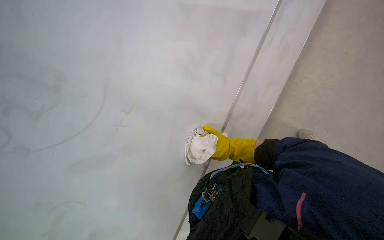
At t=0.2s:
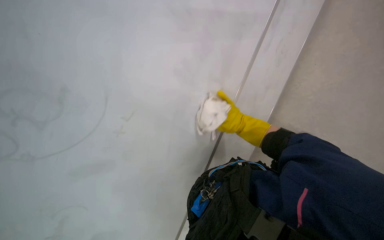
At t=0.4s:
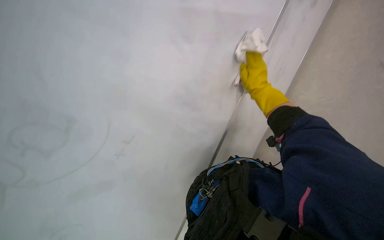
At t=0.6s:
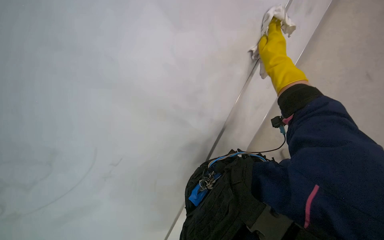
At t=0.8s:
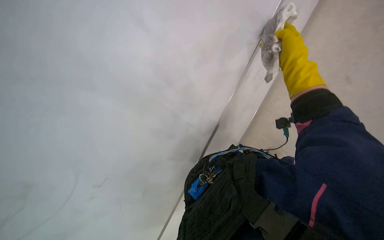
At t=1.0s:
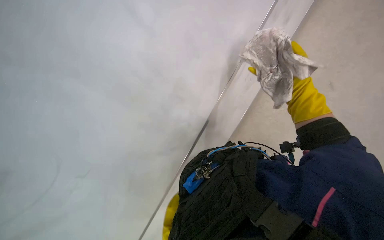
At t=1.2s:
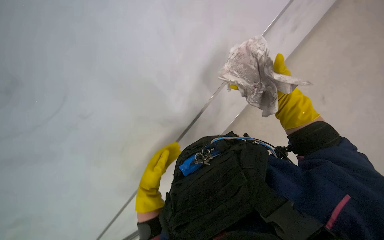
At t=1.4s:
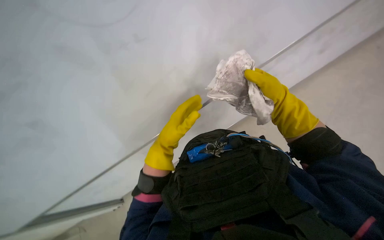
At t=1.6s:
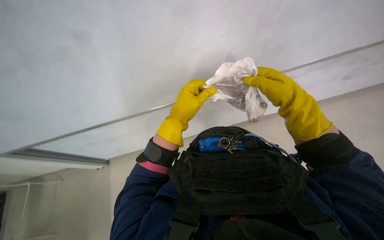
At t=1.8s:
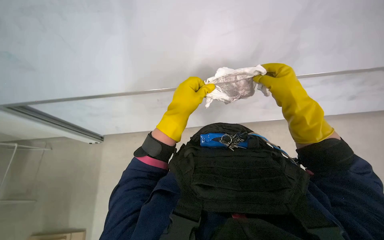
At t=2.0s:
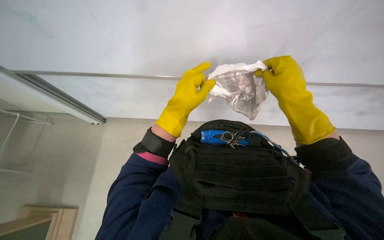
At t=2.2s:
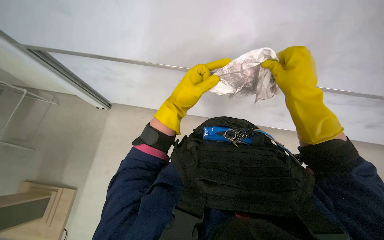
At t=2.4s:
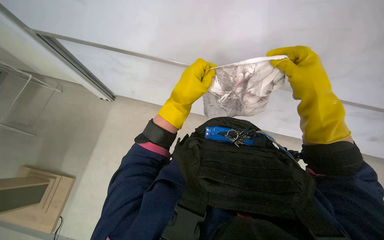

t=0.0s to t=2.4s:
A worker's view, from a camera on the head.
Job: wiping surfaces.
The whole recording: Wiping whiteboard. The worker wipes the whiteboard clean with a cloth.
t=1.2s to t=2.4s: The wearer looks approximately 15 degrees further to the left.

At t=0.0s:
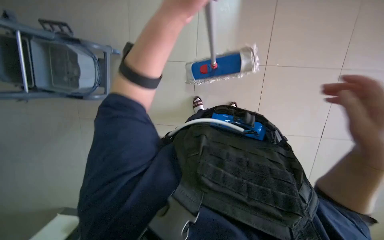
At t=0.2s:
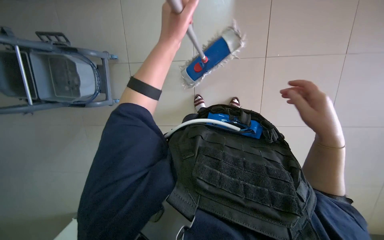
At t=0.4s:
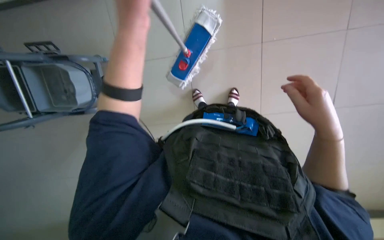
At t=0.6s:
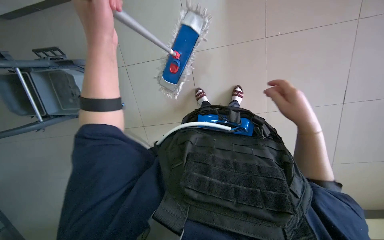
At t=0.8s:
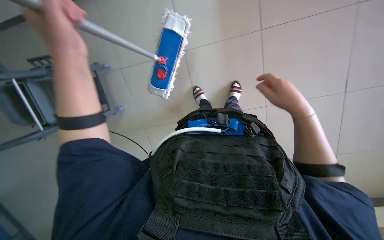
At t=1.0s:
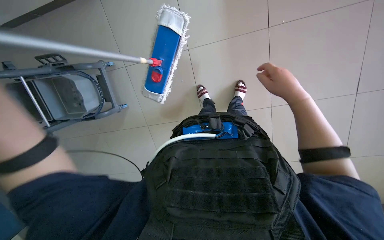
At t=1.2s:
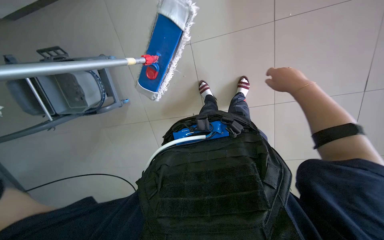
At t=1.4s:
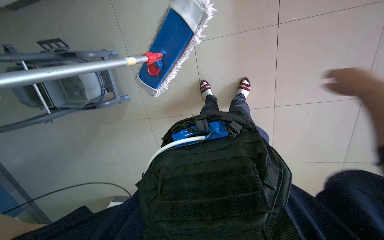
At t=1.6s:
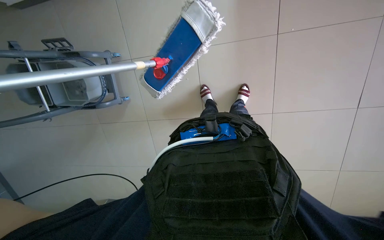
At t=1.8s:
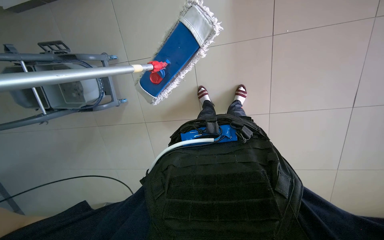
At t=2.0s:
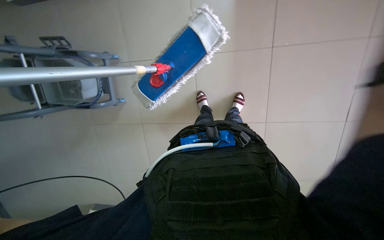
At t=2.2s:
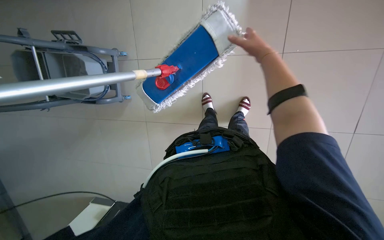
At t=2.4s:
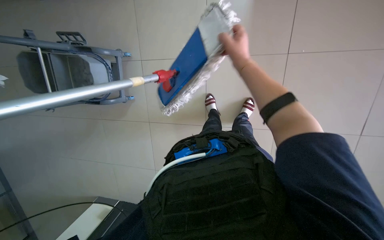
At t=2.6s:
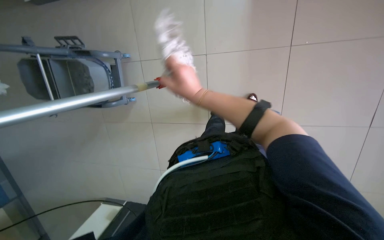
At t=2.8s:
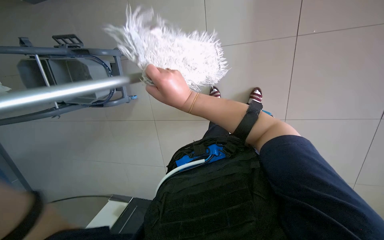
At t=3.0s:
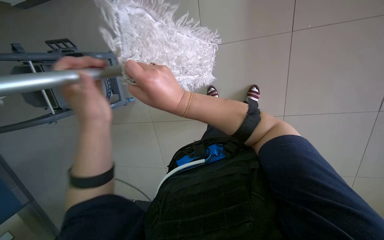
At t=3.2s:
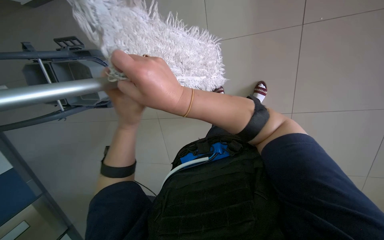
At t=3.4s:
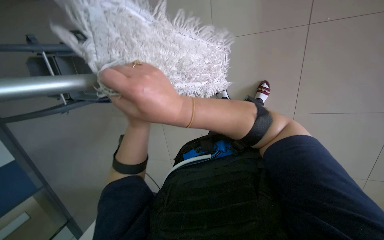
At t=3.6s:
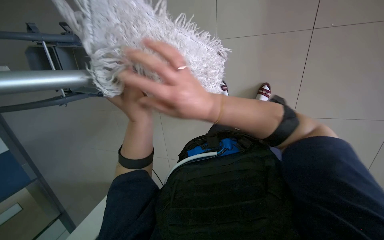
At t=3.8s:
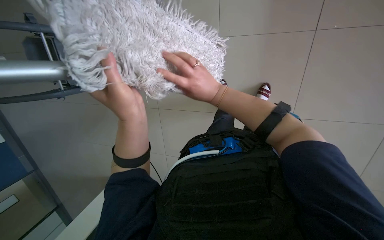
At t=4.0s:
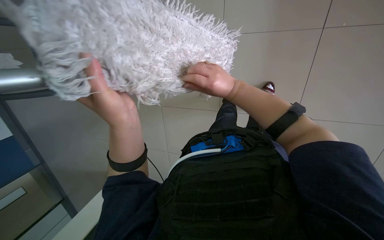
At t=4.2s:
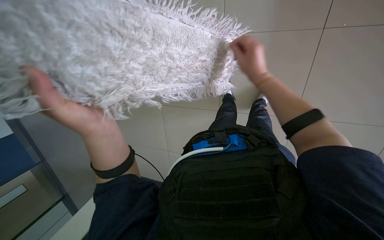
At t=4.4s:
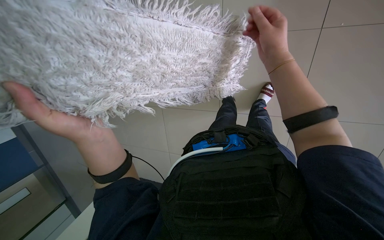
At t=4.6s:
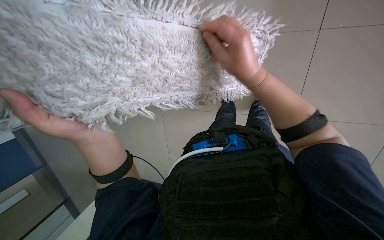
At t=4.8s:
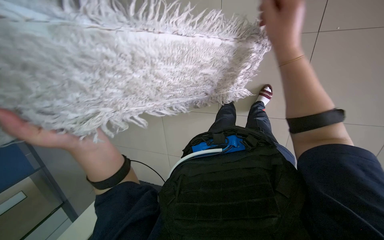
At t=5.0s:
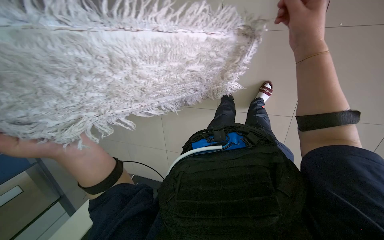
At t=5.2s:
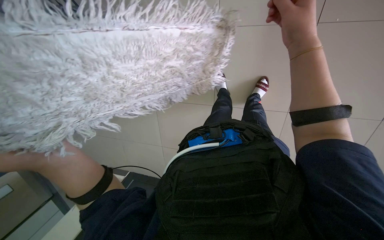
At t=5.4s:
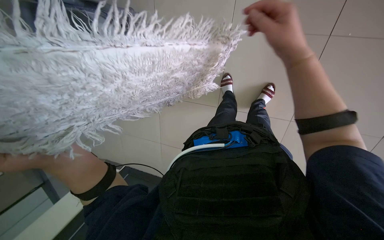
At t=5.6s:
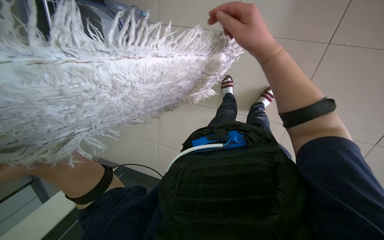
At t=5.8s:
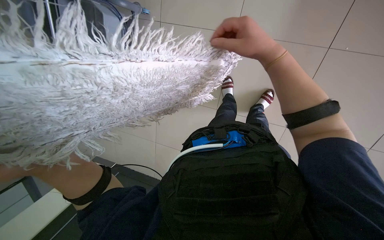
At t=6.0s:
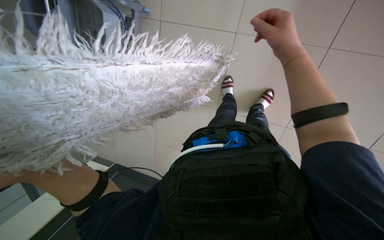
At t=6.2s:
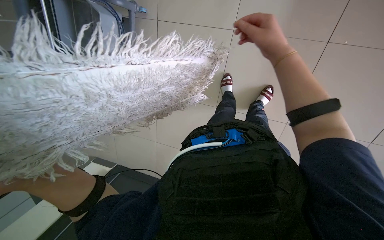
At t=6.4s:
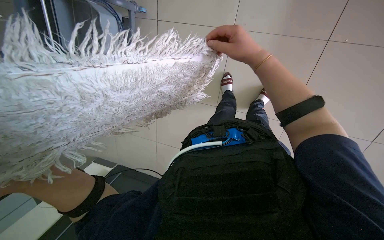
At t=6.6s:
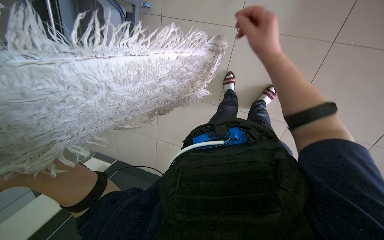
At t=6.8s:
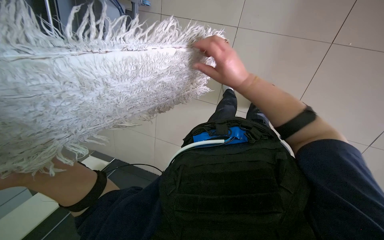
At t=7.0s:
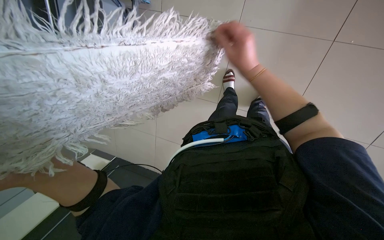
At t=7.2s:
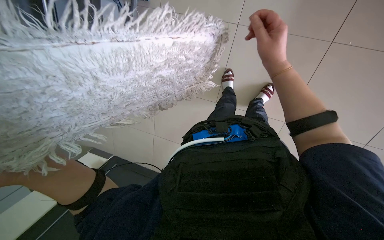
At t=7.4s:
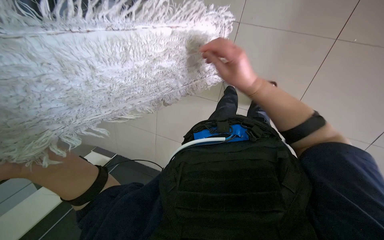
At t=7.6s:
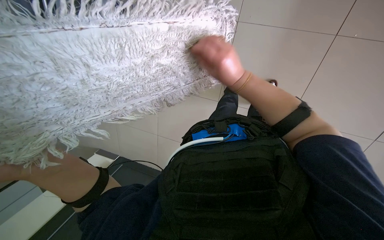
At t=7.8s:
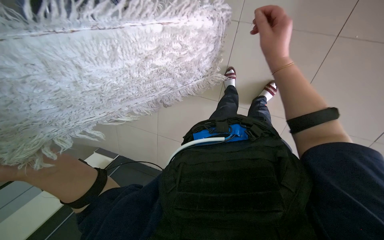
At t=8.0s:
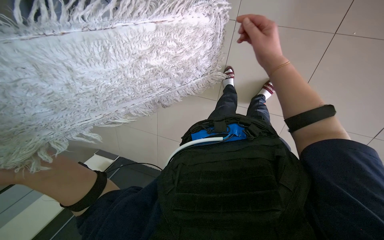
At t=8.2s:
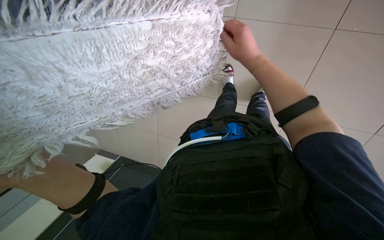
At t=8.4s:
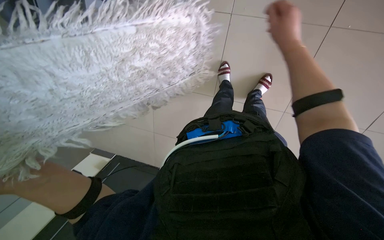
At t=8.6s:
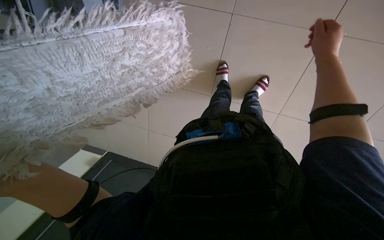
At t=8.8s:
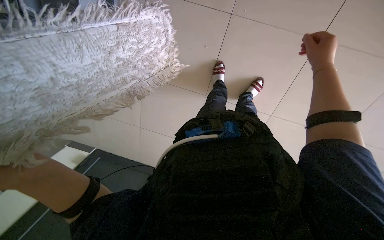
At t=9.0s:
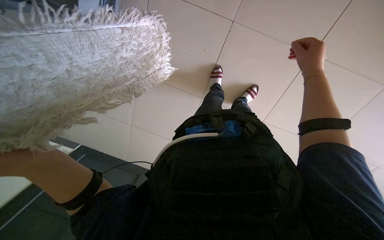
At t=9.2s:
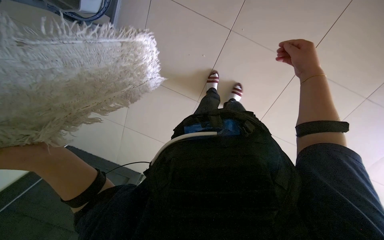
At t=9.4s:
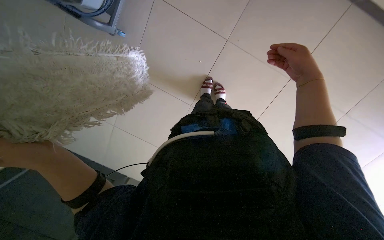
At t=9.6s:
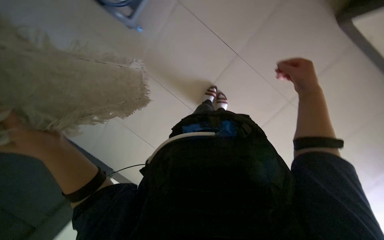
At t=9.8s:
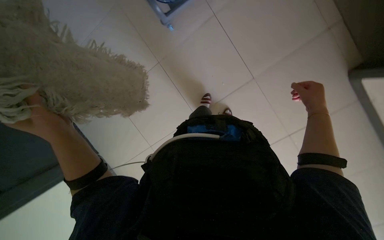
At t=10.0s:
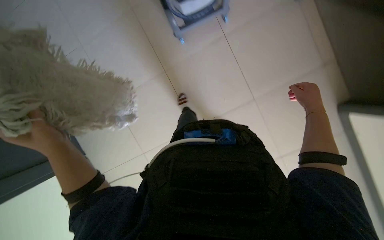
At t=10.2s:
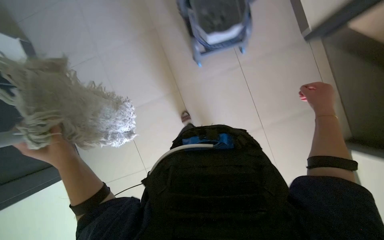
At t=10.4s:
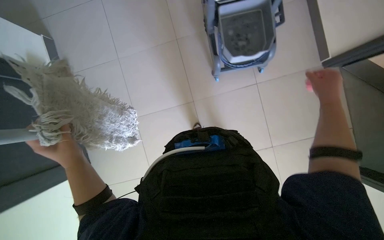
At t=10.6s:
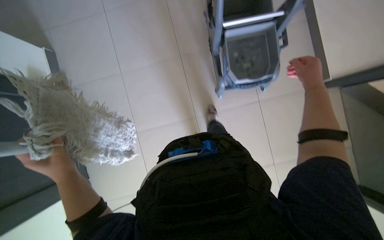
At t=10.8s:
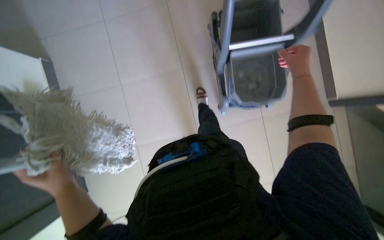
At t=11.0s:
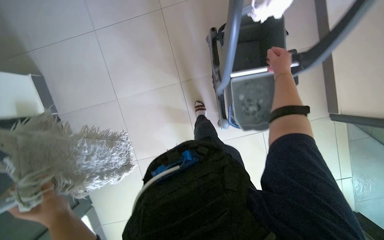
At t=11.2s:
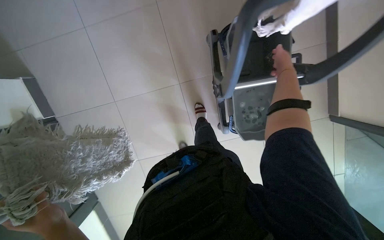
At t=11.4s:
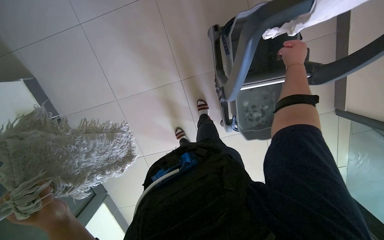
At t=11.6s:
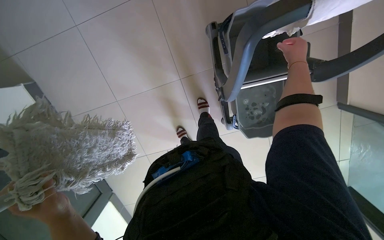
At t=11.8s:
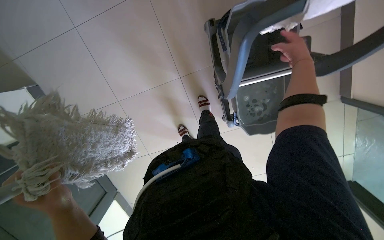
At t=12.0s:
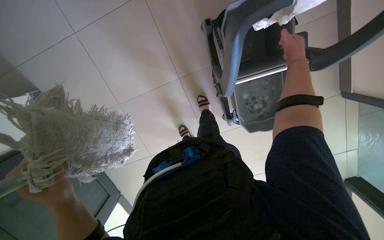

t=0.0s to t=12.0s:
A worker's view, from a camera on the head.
Job: preparing cleaning supplies.
The whole recording: Preparing mop for cleaning. The worker detaches, cleans, and reattaches the mop head using the cleaning cart.
t=3.0s to t=4.4s: The right hand moves to the right and up the picture, some 25 cm.
t=4.4s to t=6.0s: The camera is aimed approximately 25 degrees further to the right. The camera pitches downward, by roughly 15 degrees.
t=6.0s to t=7.6s: The right hand goes left and right, some 15 cm each way, reversing 2 times.
t=7.6s to t=9.0s: The right hand travels to the right by approximately 35 cm.
t=9.0s to t=10.4s: Everything in view rotates about 25 degrees clockwise.

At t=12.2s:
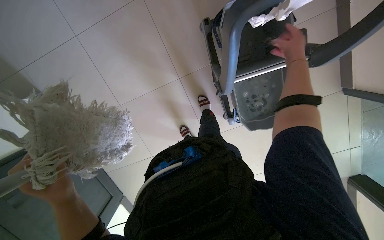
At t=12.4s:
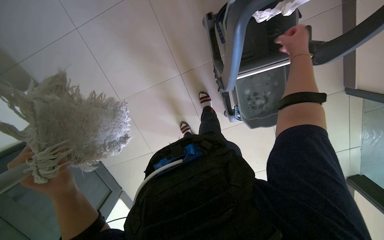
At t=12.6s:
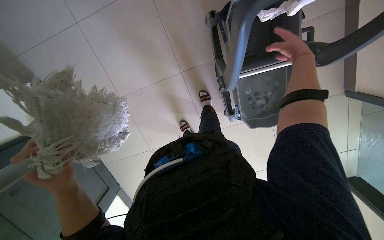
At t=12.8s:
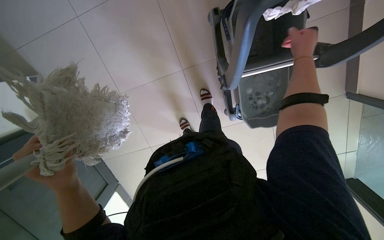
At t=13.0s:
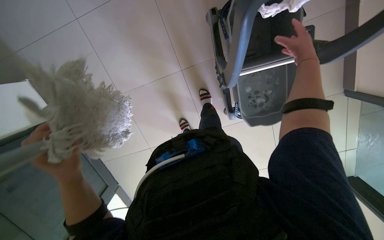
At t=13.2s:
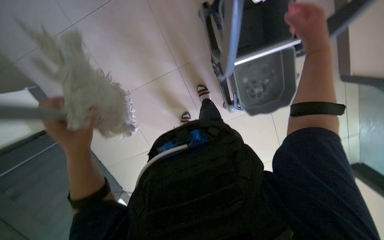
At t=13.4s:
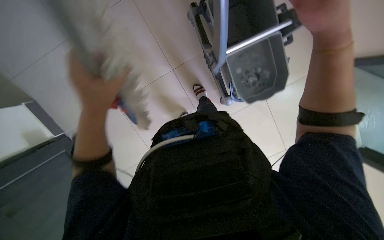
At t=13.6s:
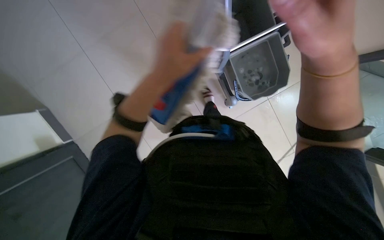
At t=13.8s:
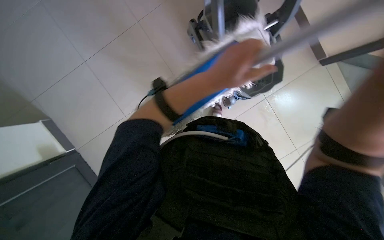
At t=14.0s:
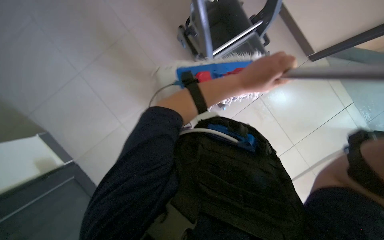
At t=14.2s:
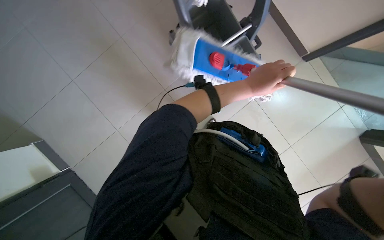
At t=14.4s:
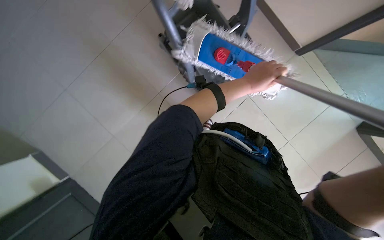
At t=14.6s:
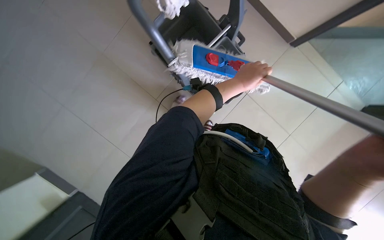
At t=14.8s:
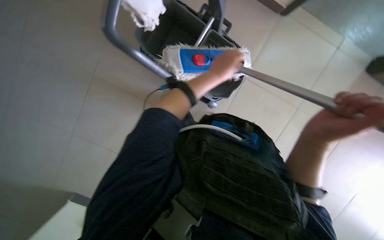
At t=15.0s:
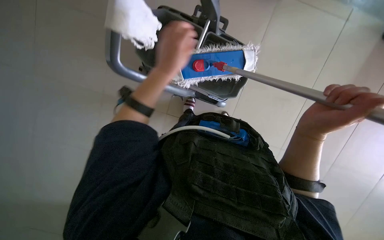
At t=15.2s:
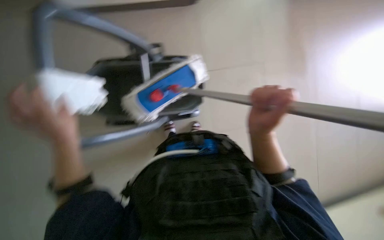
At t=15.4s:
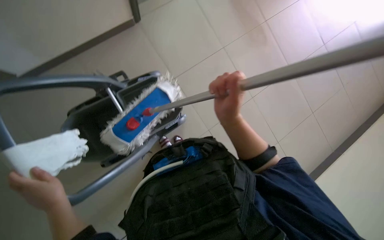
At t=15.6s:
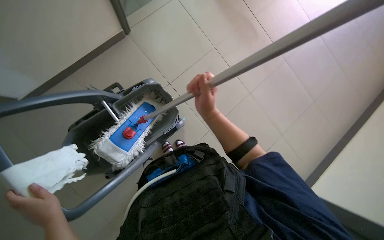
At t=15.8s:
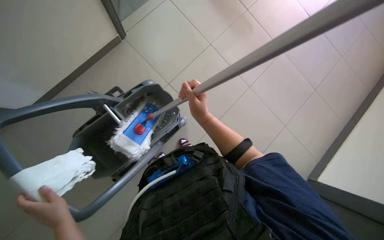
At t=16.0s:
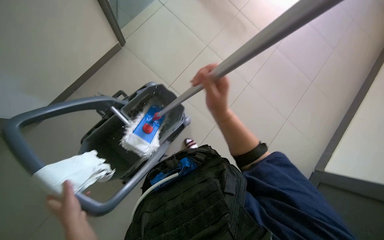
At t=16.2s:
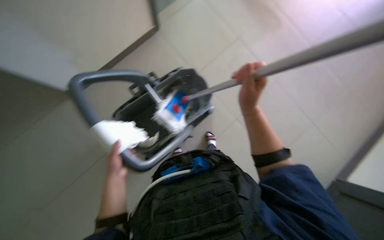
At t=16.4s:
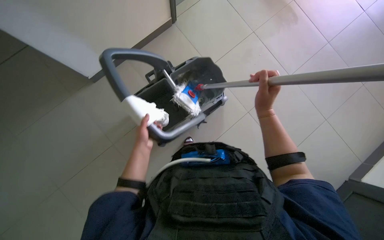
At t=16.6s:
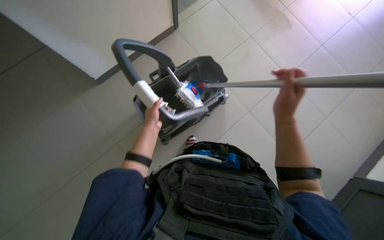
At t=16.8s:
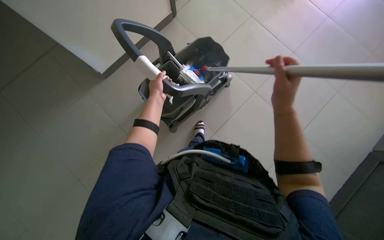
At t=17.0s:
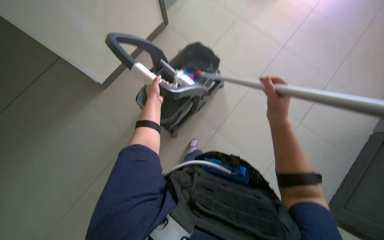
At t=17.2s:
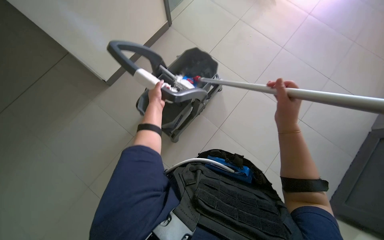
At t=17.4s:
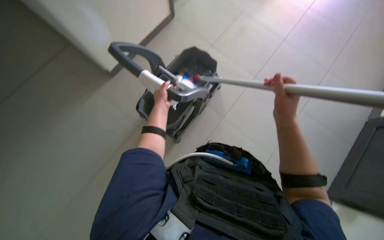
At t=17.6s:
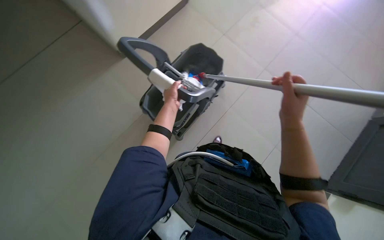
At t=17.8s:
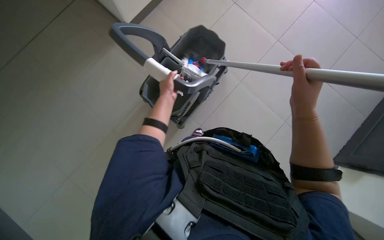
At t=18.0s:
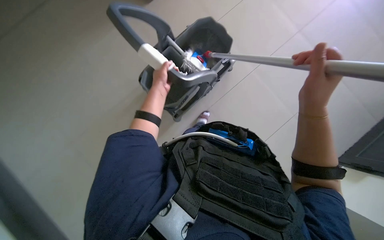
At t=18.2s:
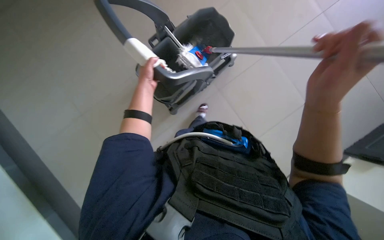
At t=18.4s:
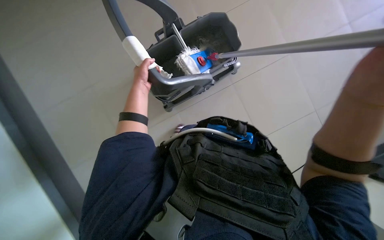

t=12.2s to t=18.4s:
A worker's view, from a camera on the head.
Job: preparing cleaning supplies.
The whole recording: Preparing mop for cleaning. The worker detaches, cleans, and reattaches the mop head using the cleaning cart.
t=12.2s to t=13.8s: The left hand shifts some 30 cm to the right.
t=13.8s to t=15.4s: The head rotates some 75 degrees to the right.
t=15.4s to t=16.8s: The view pans to the left by about 15 degrees. The left hand moves up the picture, some 30 cm; the right hand is displaced up the picture by about 10 cm.
